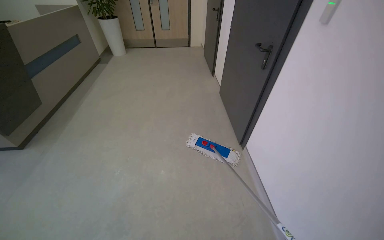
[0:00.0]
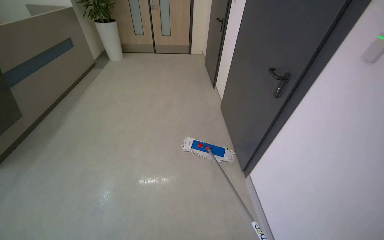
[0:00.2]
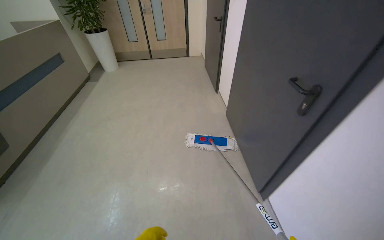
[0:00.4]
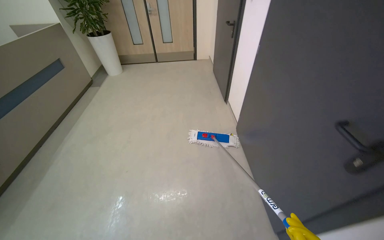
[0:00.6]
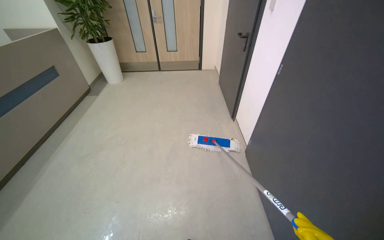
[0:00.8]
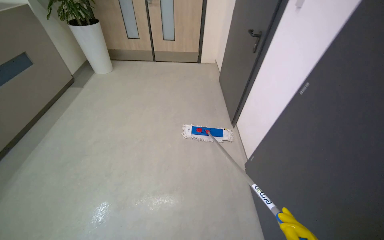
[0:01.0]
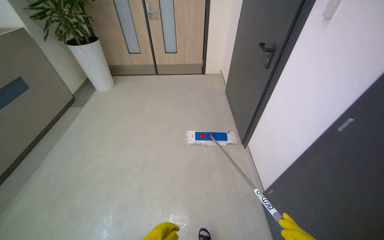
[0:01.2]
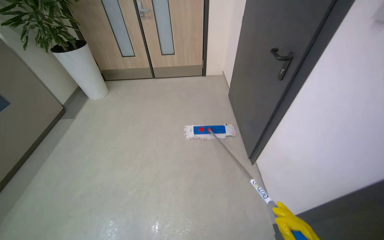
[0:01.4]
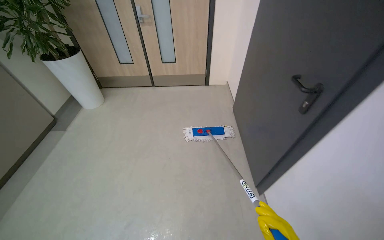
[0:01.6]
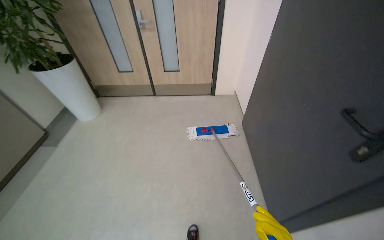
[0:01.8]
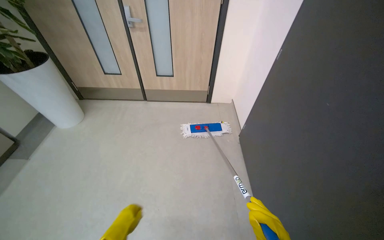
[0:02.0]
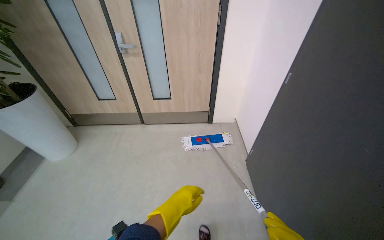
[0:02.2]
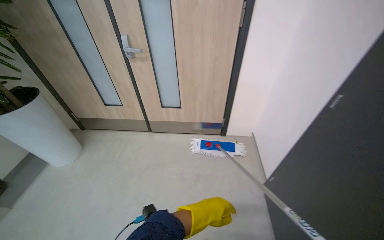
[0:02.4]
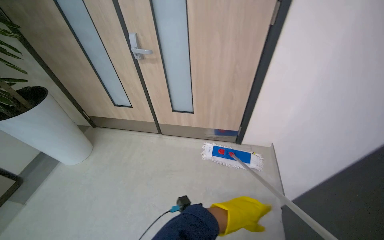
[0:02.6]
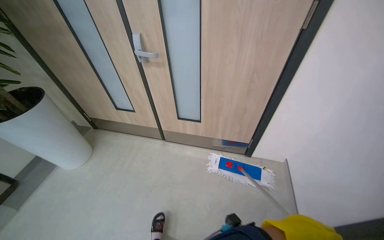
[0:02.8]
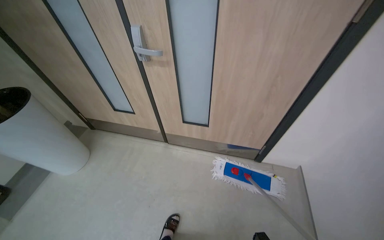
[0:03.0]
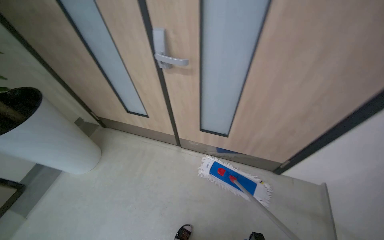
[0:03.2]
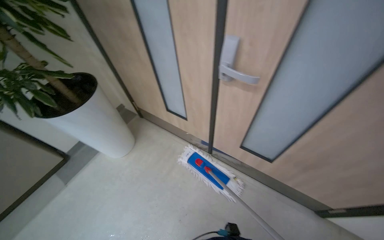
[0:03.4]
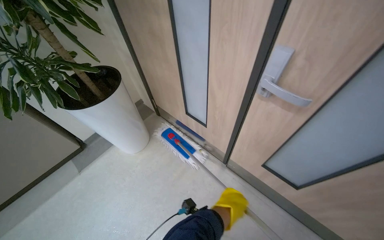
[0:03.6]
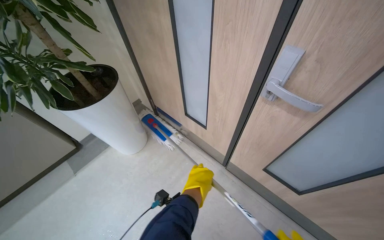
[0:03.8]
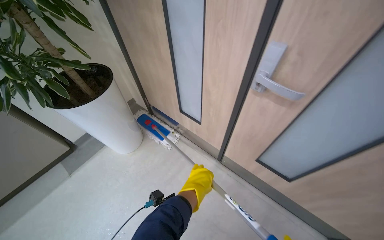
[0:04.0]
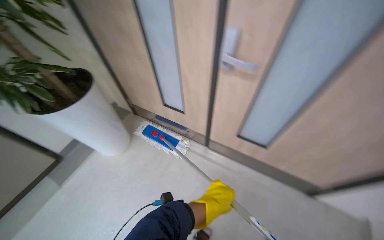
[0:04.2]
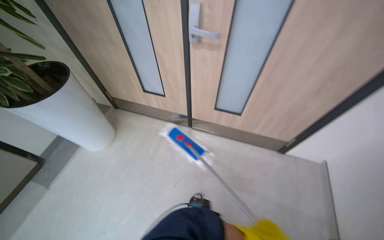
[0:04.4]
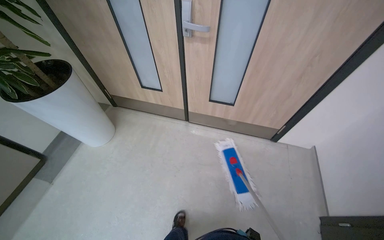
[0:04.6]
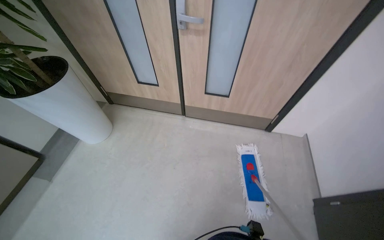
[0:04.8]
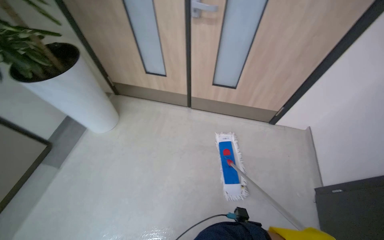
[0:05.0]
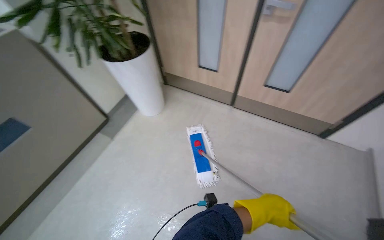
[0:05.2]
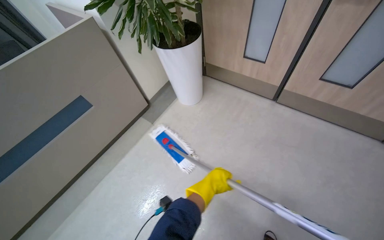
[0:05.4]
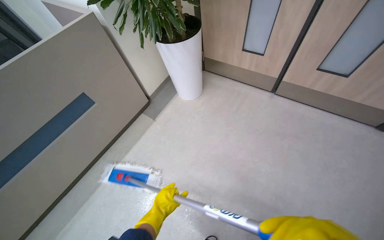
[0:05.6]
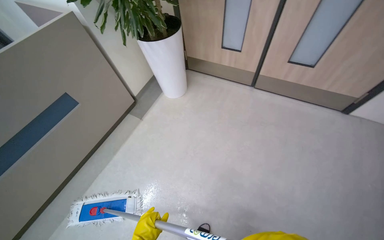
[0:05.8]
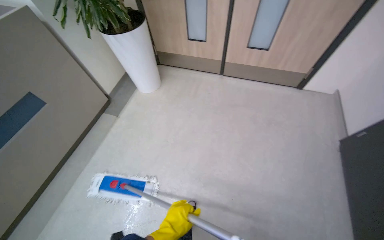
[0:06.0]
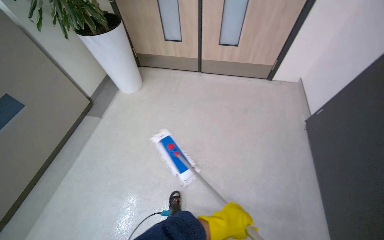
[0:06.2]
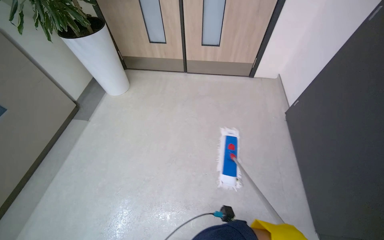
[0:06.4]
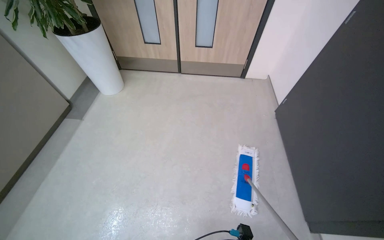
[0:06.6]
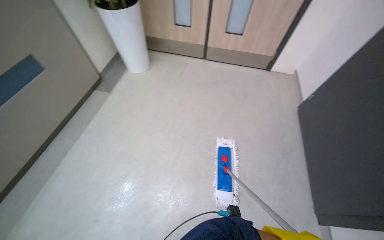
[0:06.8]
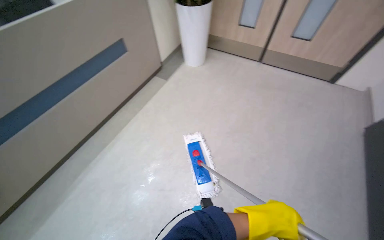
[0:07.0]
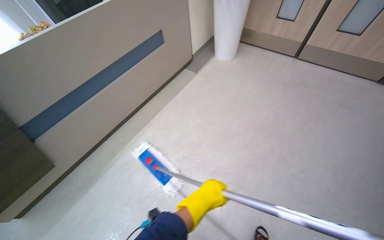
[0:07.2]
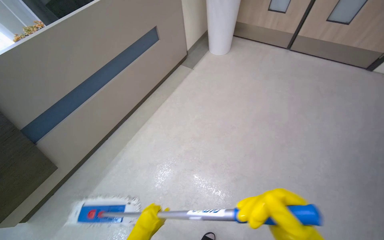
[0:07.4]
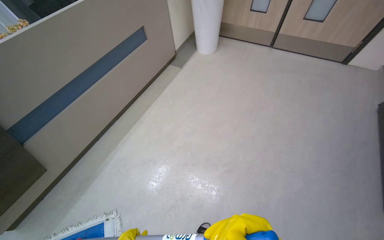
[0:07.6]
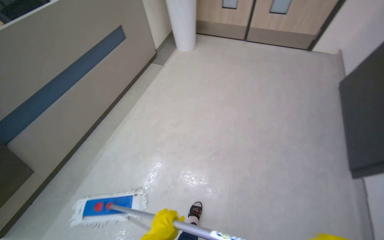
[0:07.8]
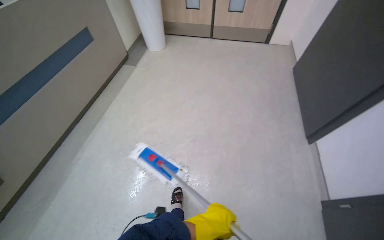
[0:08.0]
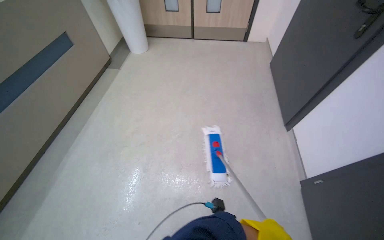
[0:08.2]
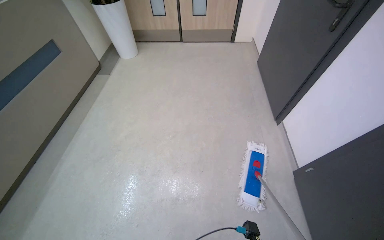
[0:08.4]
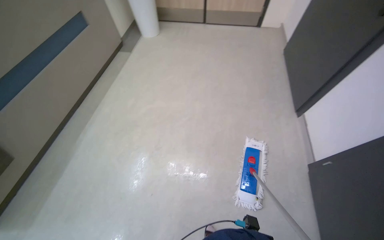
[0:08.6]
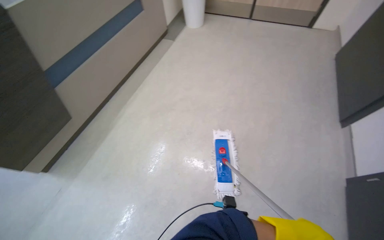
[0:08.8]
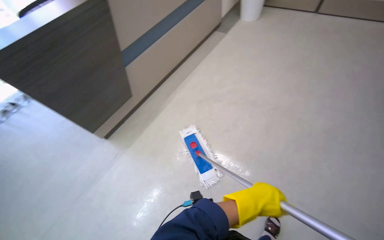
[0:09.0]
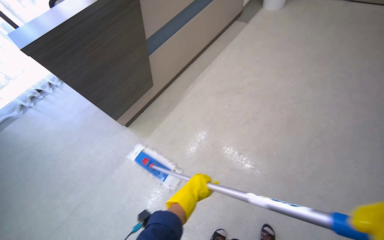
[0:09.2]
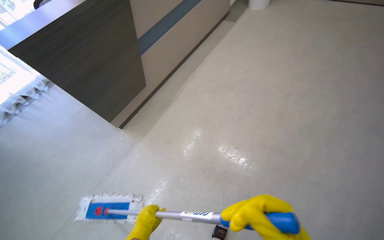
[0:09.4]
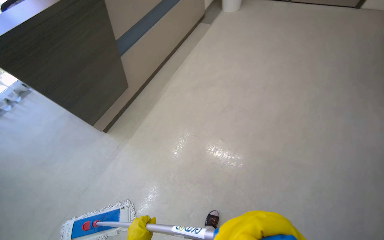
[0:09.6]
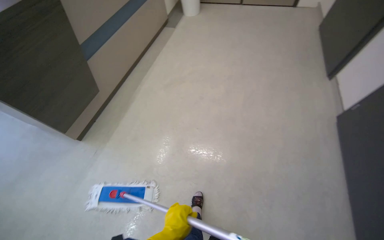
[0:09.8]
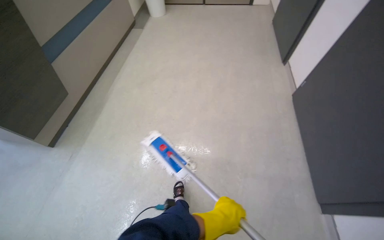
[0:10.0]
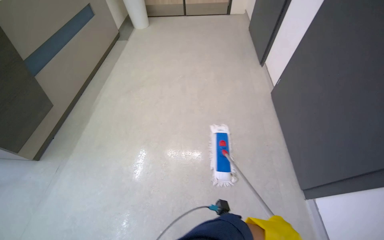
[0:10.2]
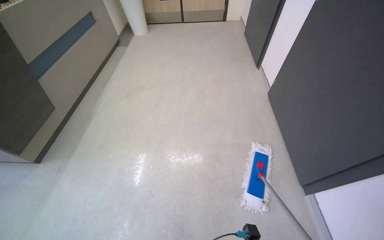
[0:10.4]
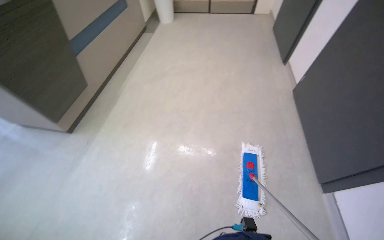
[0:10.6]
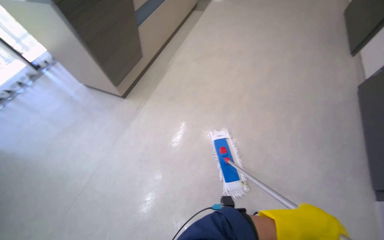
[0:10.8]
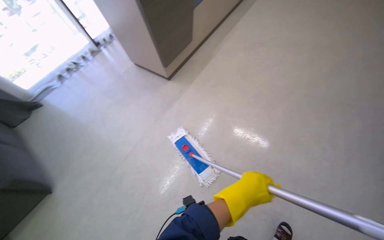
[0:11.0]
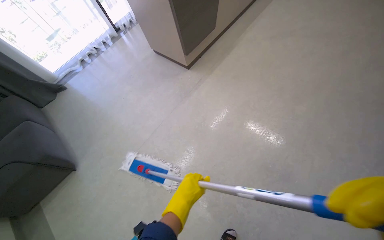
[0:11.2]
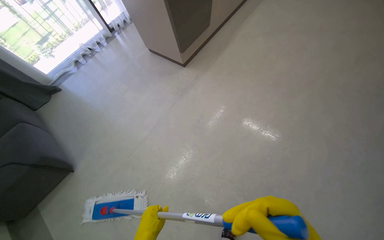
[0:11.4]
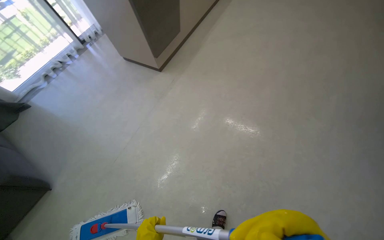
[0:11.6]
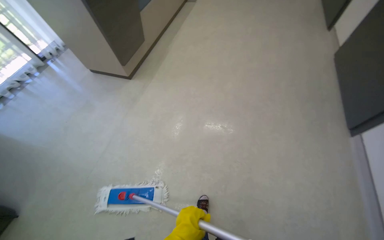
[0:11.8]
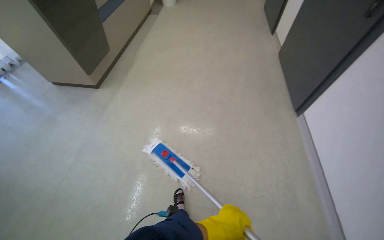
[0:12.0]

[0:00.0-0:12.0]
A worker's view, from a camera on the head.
Job: mopping floor.
The whole recording: Mopping office and hallway floors. The worker mops the floors in the office and hallway, moving furniture and rinsing the mop head as needed.
0:00.0 to 0:01.6: The camera travels approximately 2 m.
0:01.6 to 0:03.0: The head travels about 1.5 m.
0:04.4 to 0:06.0: The camera travels approximately 70 cm.
0:06.0 to 0:07.6: The head travels approximately 80 cm.
0:07.6 to 0:09.0: The head travels roughly 70 cm.
0:09.0 to 0:10.4: The head travels some 60 cm. The wearer looks about 35 degrees further to the right.
0:10.4 to 0:12.0: The camera travels approximately 80 cm.

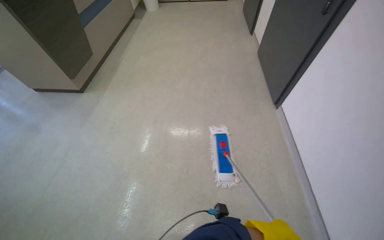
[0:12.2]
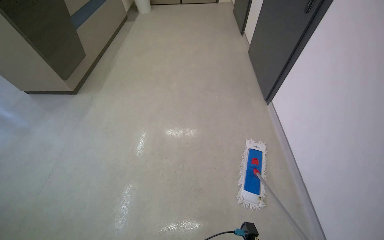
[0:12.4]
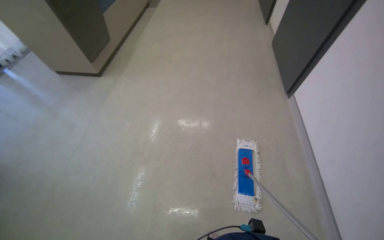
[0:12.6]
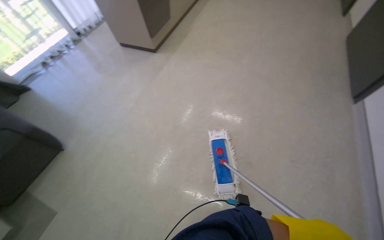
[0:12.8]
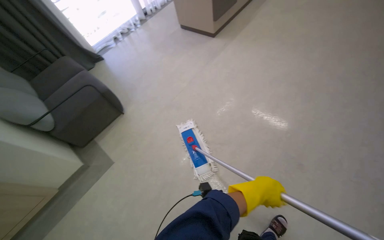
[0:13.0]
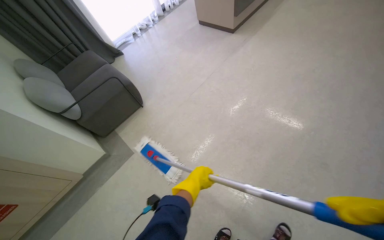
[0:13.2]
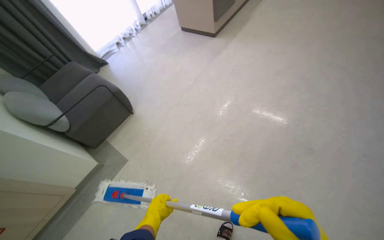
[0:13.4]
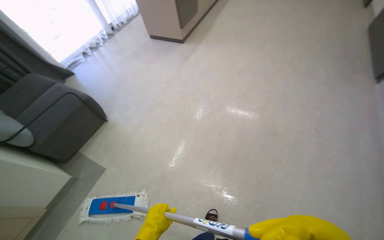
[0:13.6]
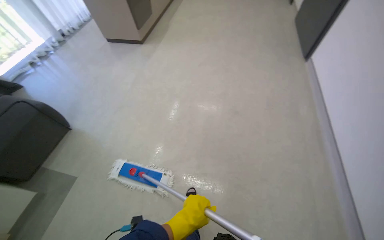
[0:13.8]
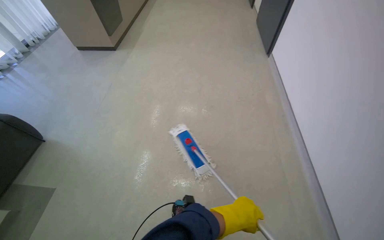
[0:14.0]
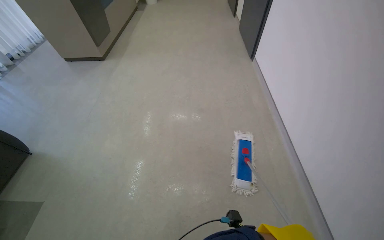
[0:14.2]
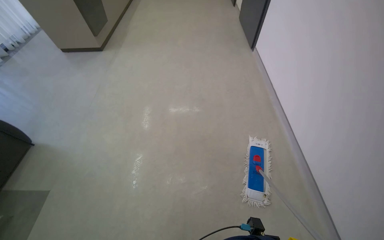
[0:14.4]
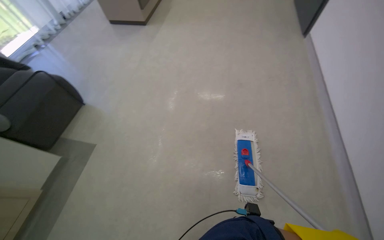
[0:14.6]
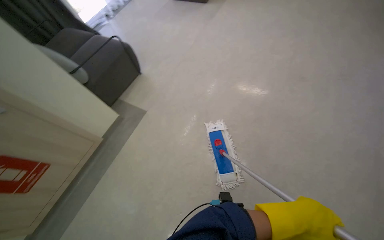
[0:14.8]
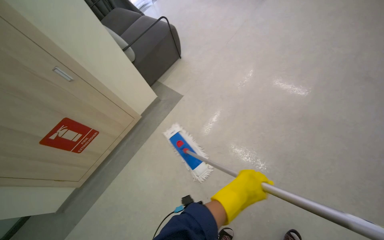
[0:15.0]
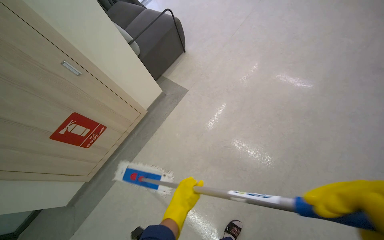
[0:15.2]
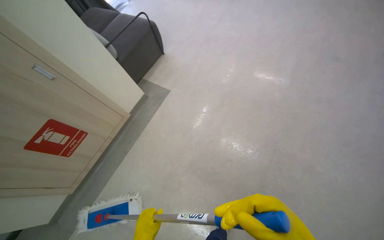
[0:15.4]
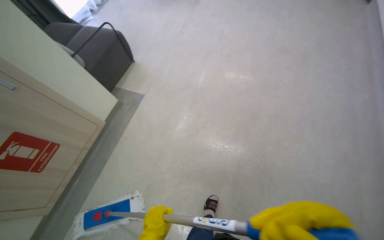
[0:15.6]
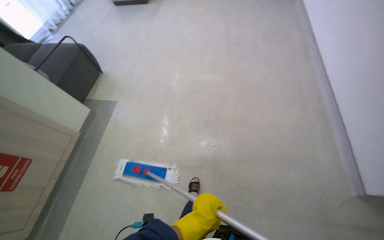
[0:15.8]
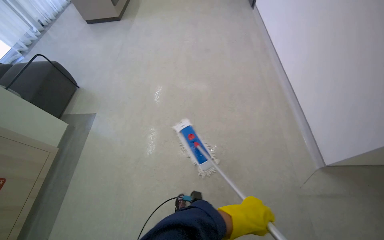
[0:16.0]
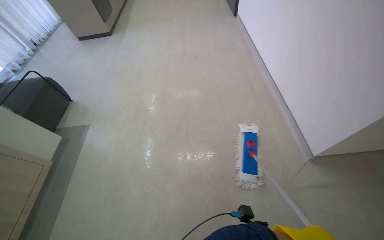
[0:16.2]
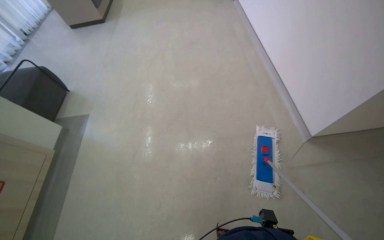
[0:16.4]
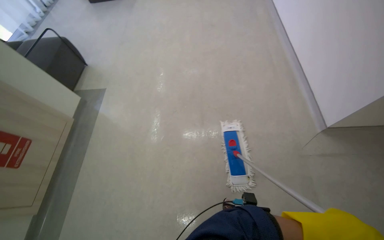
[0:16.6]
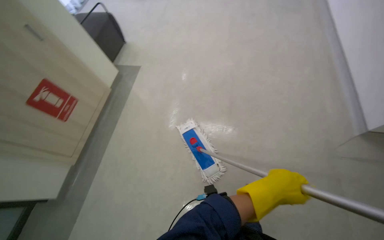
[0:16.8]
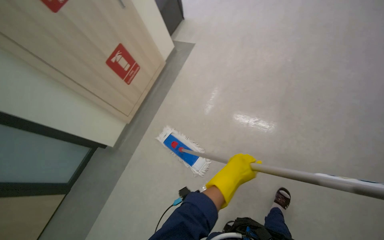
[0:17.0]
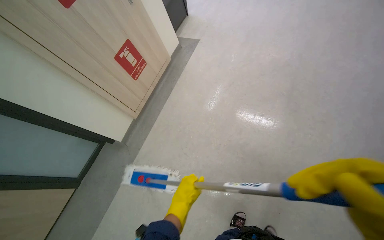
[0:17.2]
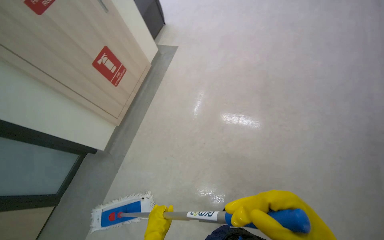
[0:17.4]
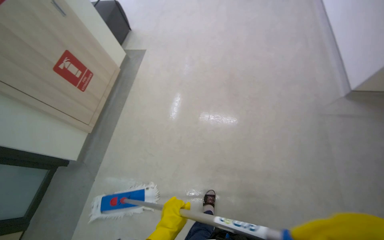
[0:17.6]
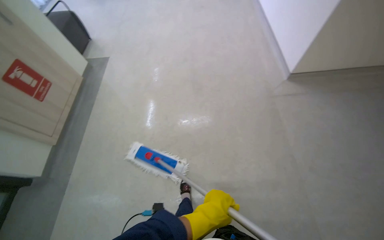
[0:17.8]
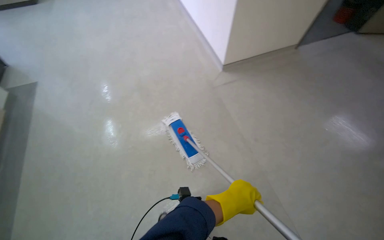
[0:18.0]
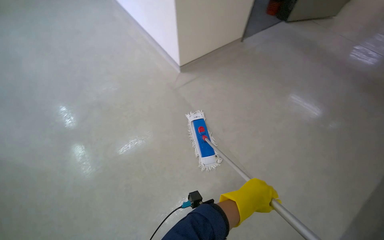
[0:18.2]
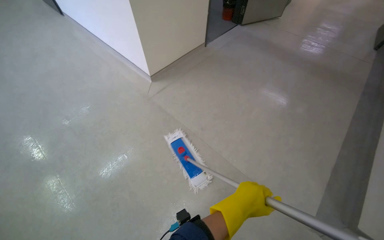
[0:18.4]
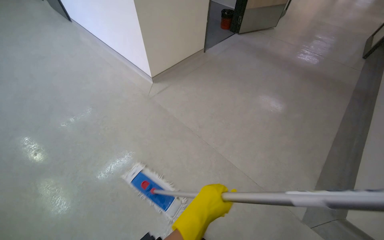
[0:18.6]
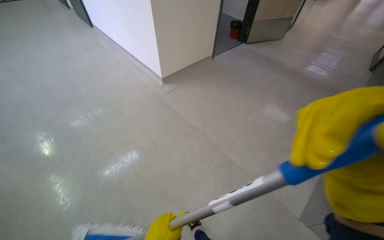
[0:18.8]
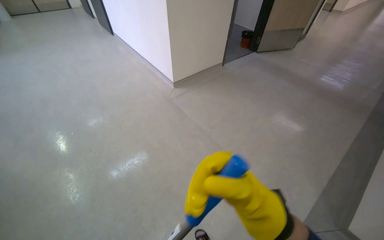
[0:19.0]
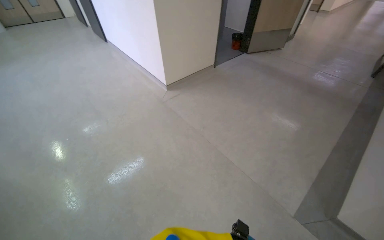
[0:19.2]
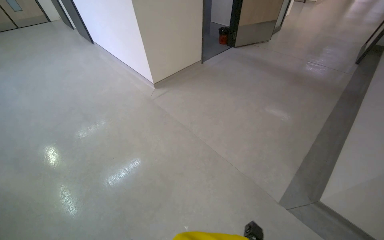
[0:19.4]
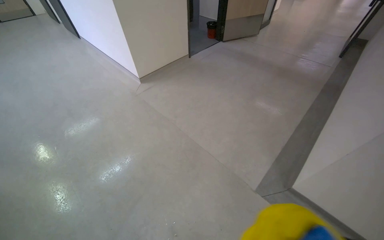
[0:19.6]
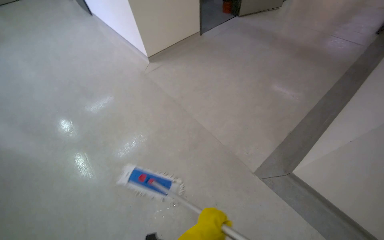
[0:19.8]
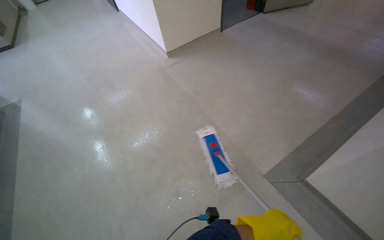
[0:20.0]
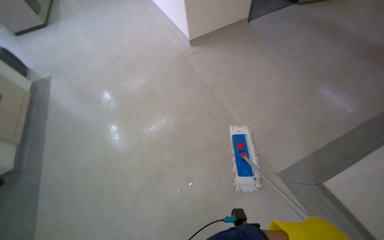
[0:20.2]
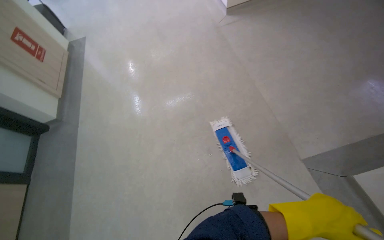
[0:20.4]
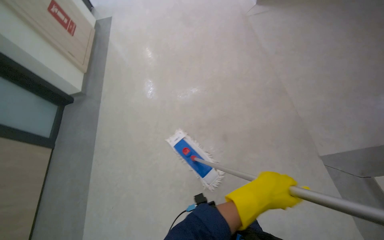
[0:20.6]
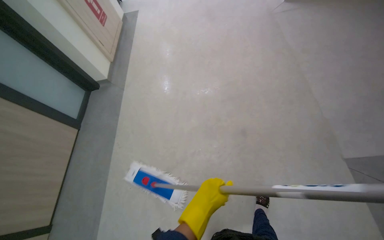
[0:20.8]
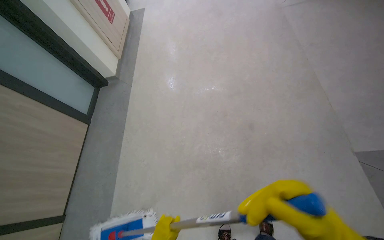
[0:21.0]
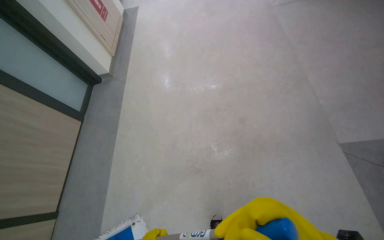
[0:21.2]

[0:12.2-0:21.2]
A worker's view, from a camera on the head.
Job: mopping floor.
The whole recording: Mopping office and hallway floors. The worker mops the floors in the office and hallway, moving furniture and rinsing the mop head as needed.
0:12.2 to 0:13.8: The camera is carried about 60 cm.
0:13.8 to 0:15.2: The head turns to the left by roughly 15 degrees.
0:15.2 to 0:16.6: The head travels roughly 70 cm. The head turns to the right by some 40 degrees.
0:16.6 to 0:18.2: The wearer moves approximately 70 cm. The head turns to the right by roughly 15 degrees.
0:18.2 to 0:19.8: The wearer moves about 70 cm.
0:19.8 to 0:21.2: The head rotates approximately 40 degrees to the left. The wearer looks approximately 15 degrees further downward.
